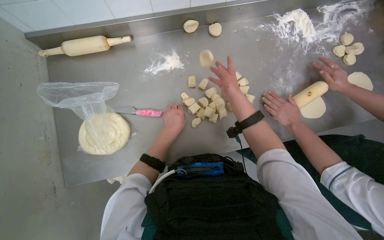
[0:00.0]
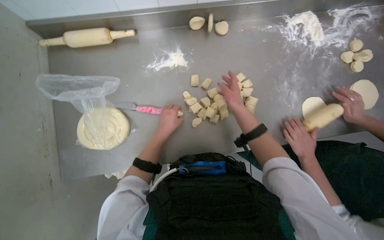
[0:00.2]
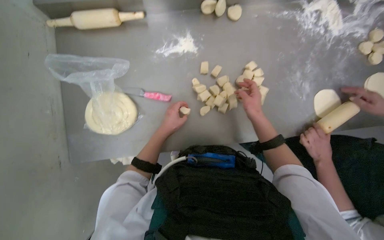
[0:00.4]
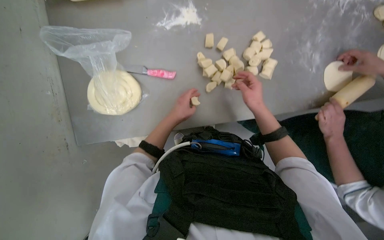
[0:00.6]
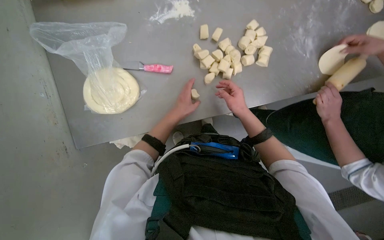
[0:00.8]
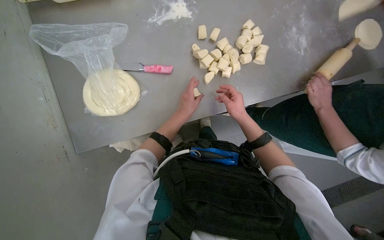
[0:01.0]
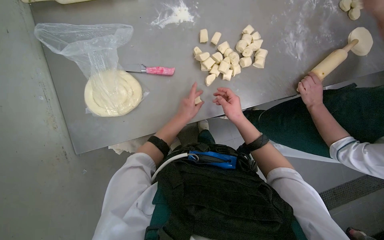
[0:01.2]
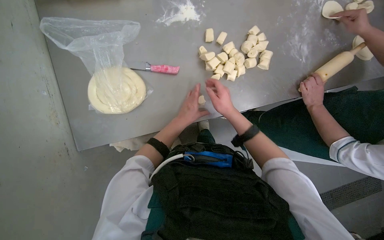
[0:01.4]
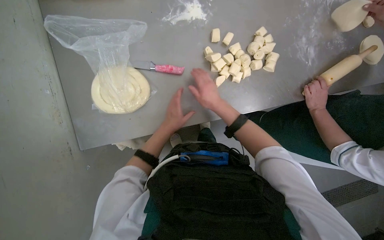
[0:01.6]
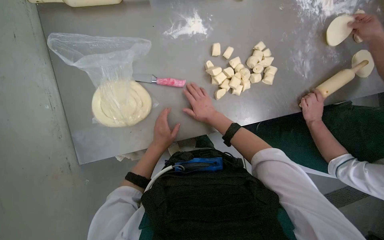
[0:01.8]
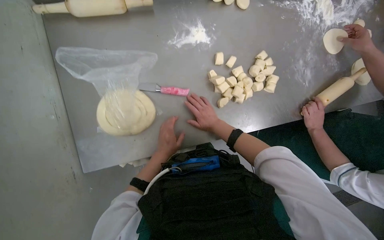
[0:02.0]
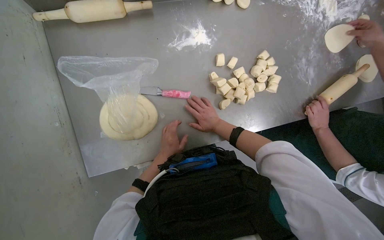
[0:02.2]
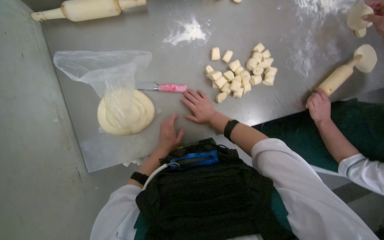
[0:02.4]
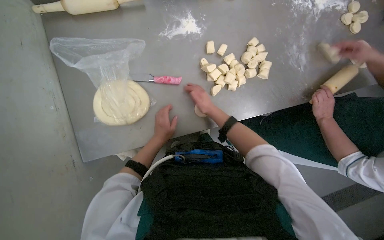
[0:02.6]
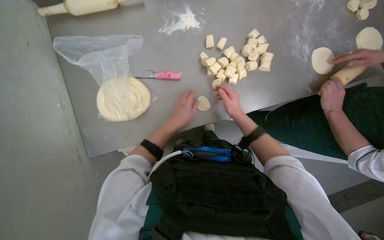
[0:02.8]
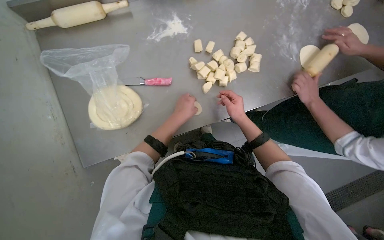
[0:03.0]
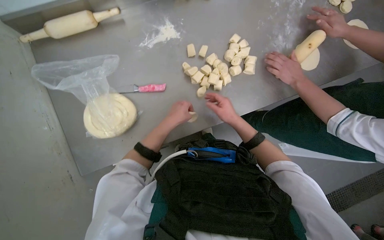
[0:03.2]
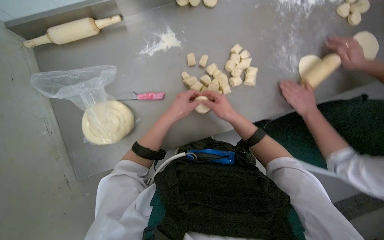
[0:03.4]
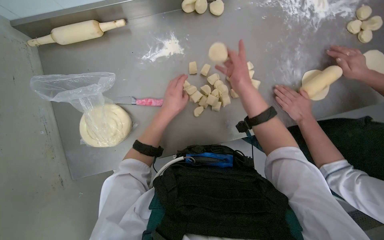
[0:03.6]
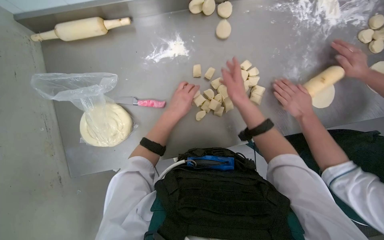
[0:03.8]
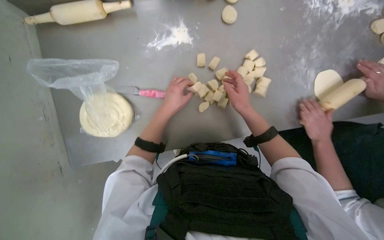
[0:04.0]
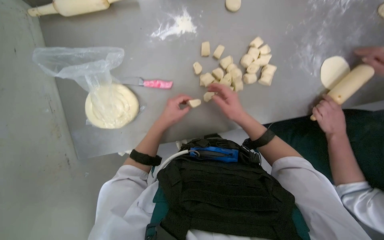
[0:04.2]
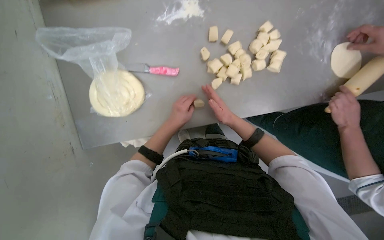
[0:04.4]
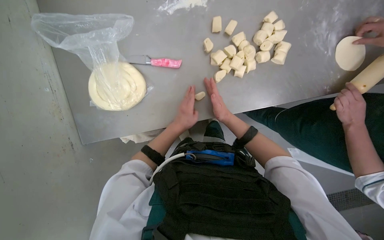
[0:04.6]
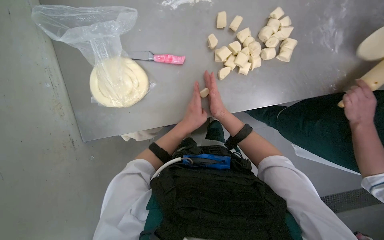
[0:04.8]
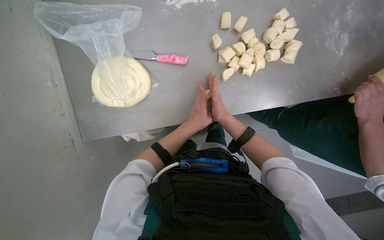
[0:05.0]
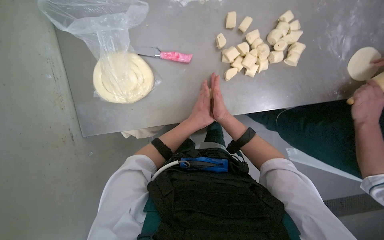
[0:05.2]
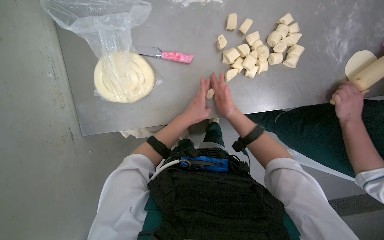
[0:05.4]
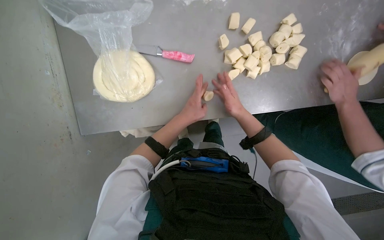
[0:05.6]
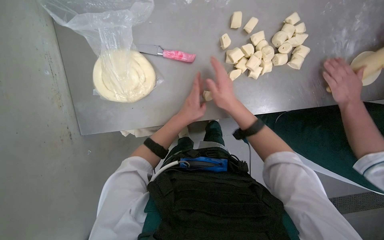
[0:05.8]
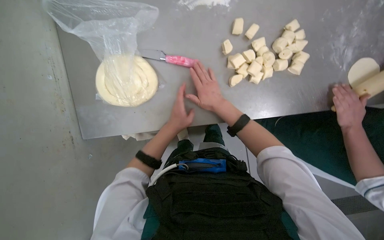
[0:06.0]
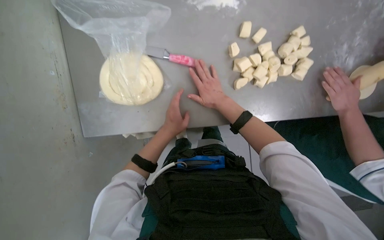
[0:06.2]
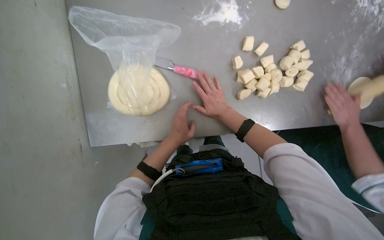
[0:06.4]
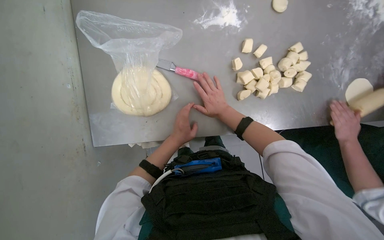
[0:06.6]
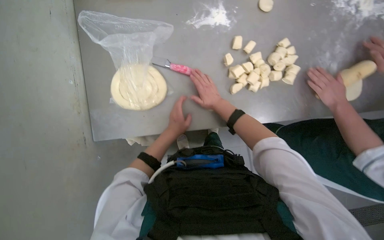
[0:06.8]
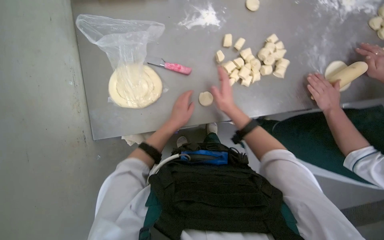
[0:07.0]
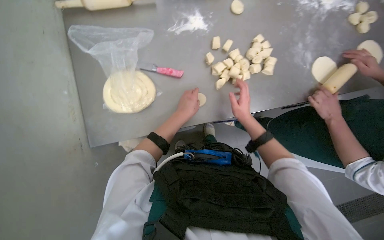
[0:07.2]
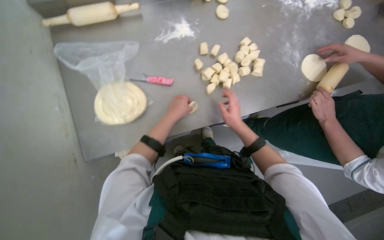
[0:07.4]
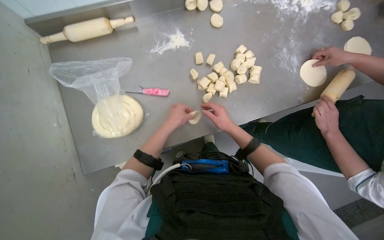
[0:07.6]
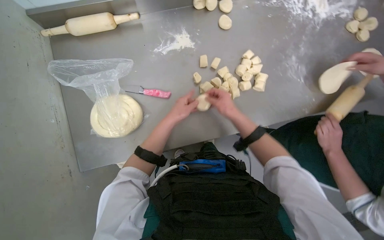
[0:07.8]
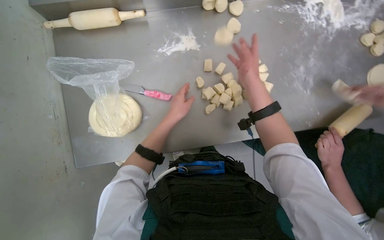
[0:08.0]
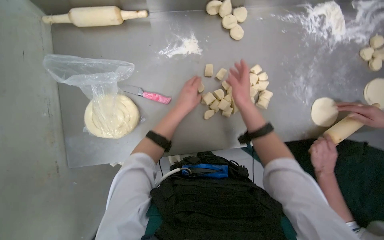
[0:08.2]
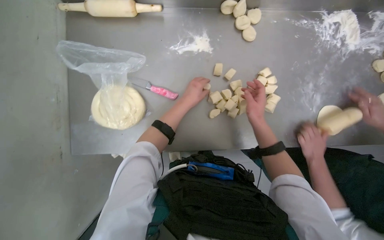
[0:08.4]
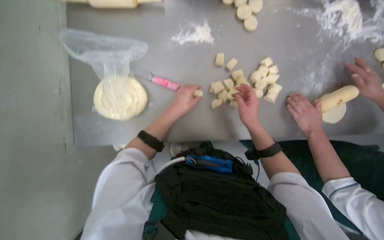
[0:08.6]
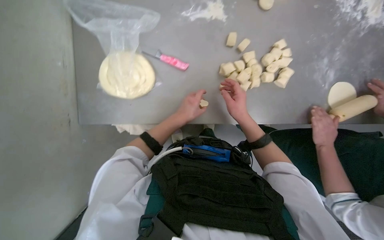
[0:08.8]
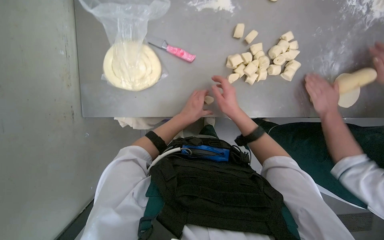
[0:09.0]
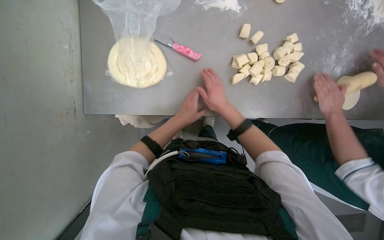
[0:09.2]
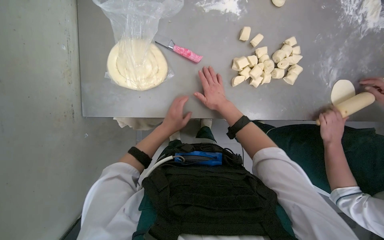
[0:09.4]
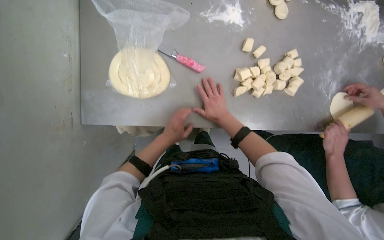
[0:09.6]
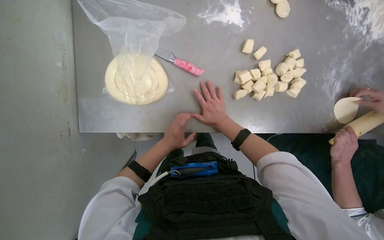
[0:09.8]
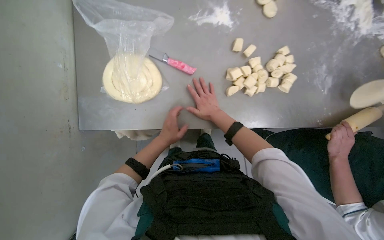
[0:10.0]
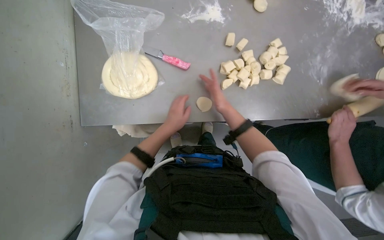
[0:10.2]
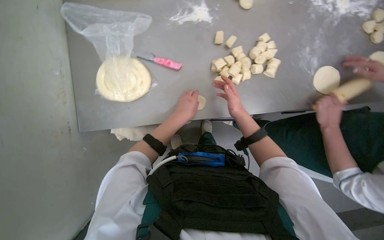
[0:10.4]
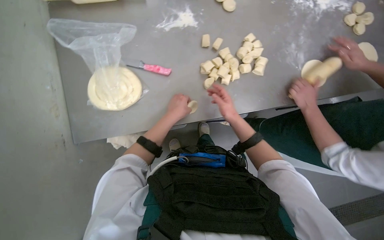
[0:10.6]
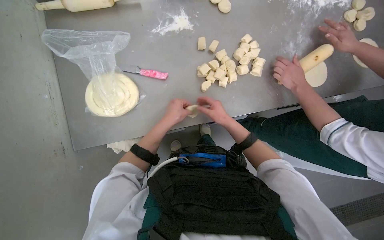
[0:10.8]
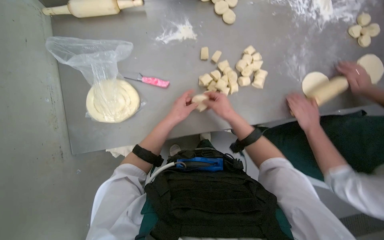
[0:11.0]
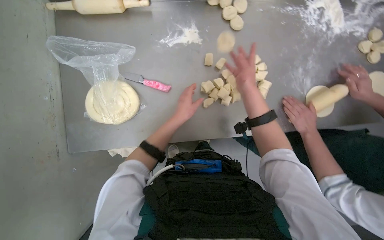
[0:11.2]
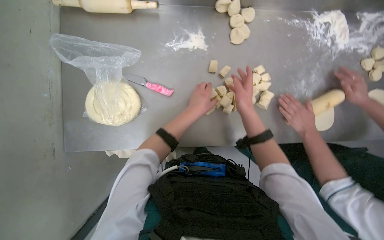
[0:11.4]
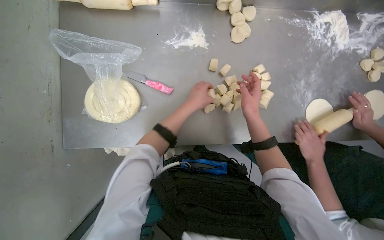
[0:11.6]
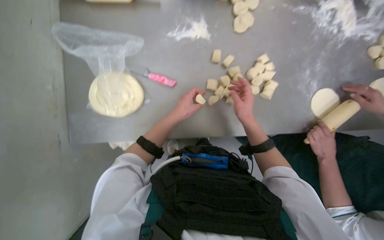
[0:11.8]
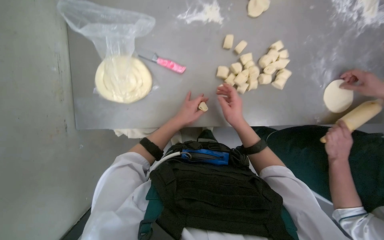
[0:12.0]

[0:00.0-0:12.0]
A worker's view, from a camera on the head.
Job: preparing food.
The whole recording: Rolling and flattening dough pieces. The worker rolls small dough pieces into balls and then flattens them on the table.
0:00.0 to 0:01.6: The right hand travels to the left by approximately 15 cm.
0:01.6 to 0:03.0: The right hand travels to the right by some 15 cm, while the left hand is displaced nearer to the camera by some 10 cm.
0:06.0 to 0:07.6: The right hand is displaced to the right by some 10 cm.
0:07.6 to 0:09.0: The right hand moves roughly 20 cm up the picture and comes back.
0:10.4 to 0:12.0: The left hand shifts roughly 10 cm farther from the camera.

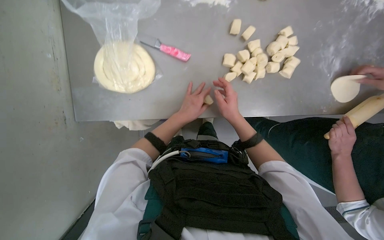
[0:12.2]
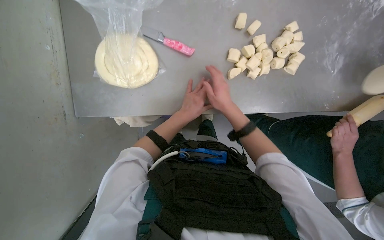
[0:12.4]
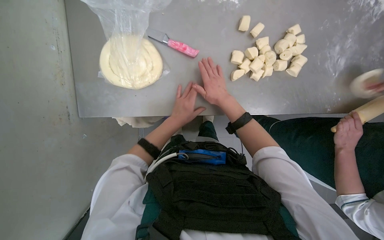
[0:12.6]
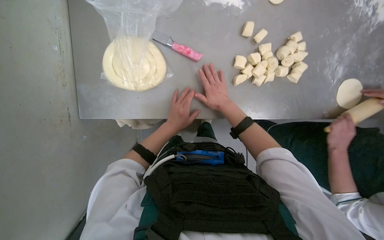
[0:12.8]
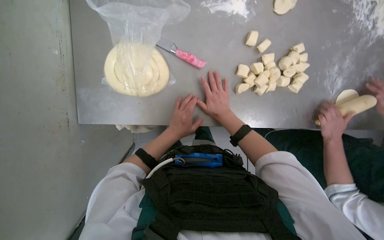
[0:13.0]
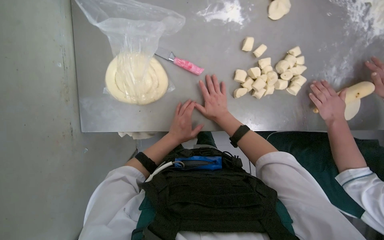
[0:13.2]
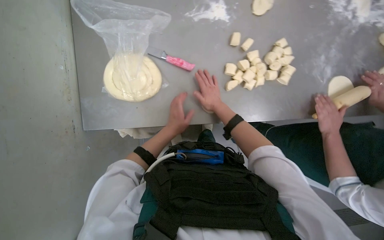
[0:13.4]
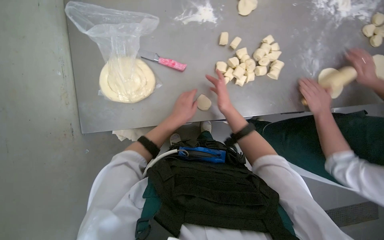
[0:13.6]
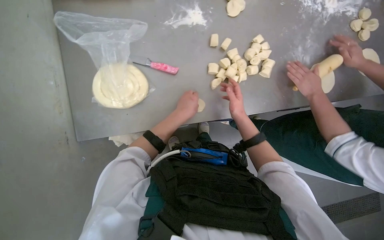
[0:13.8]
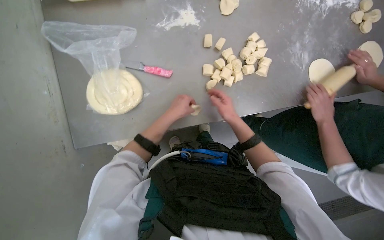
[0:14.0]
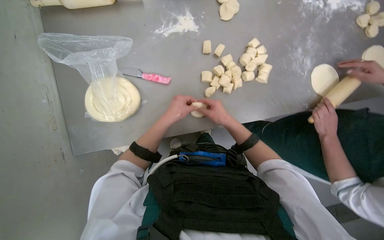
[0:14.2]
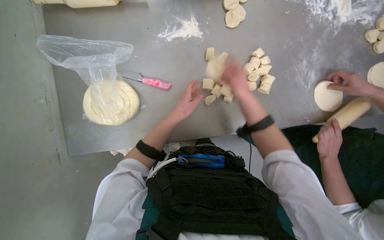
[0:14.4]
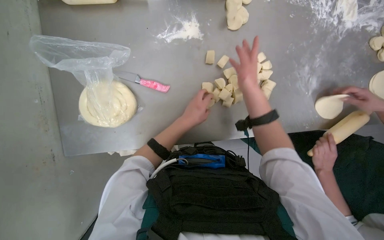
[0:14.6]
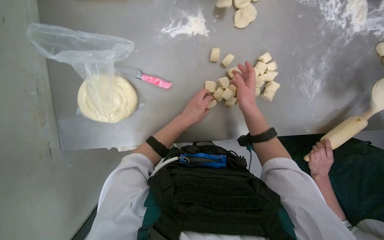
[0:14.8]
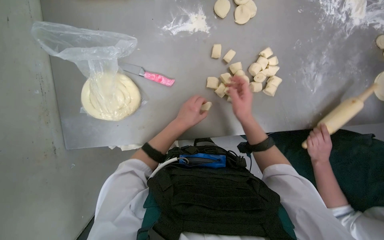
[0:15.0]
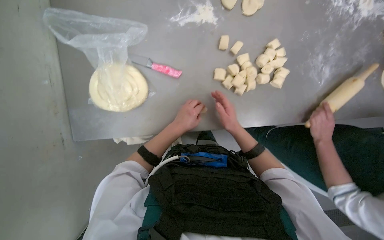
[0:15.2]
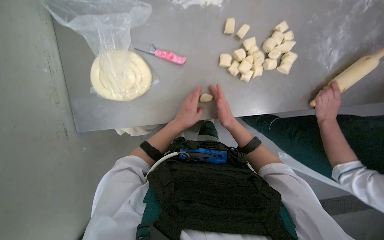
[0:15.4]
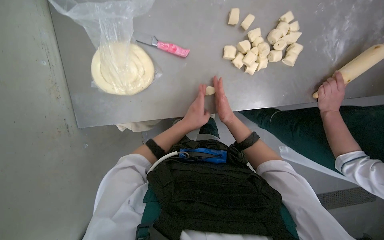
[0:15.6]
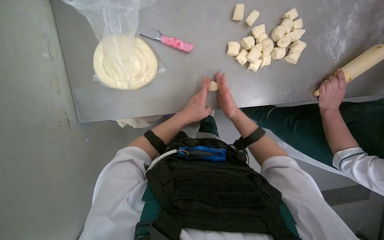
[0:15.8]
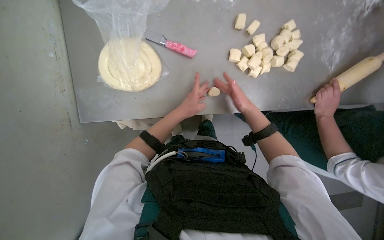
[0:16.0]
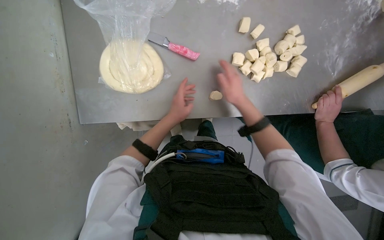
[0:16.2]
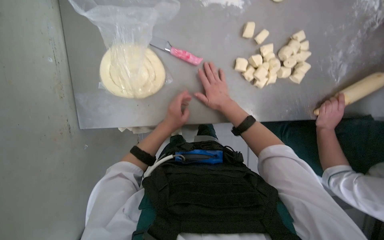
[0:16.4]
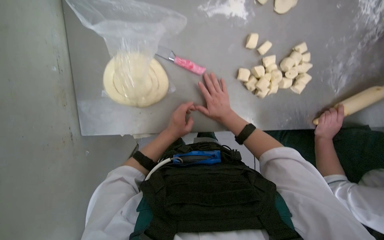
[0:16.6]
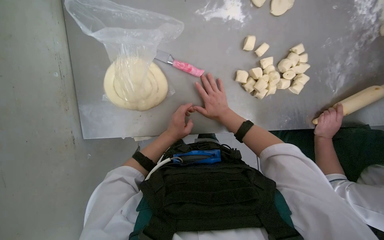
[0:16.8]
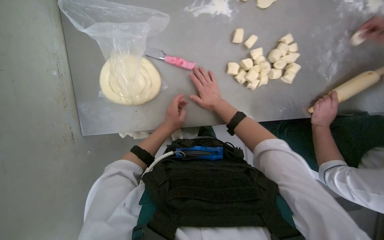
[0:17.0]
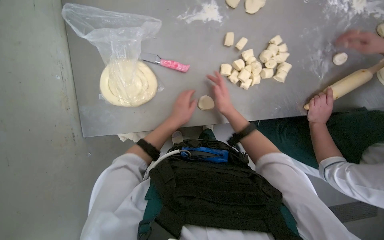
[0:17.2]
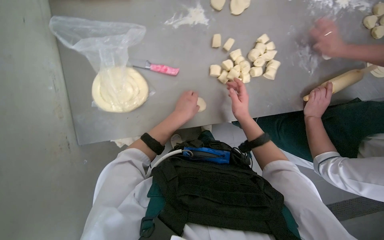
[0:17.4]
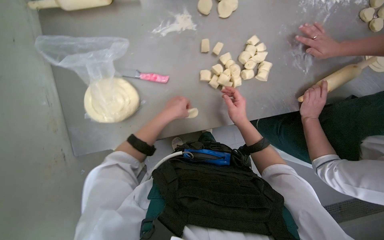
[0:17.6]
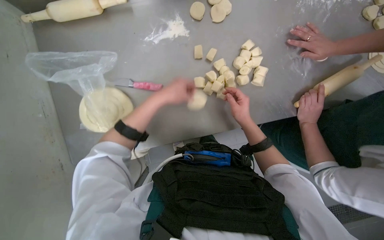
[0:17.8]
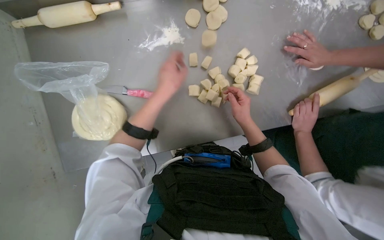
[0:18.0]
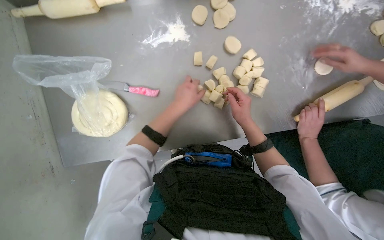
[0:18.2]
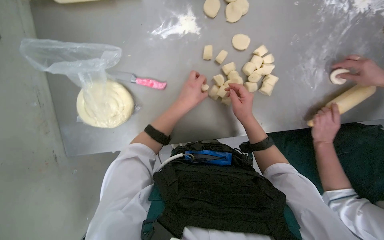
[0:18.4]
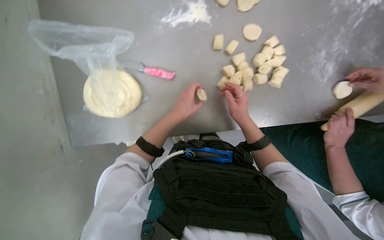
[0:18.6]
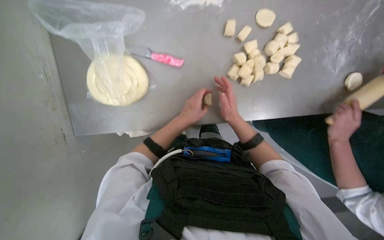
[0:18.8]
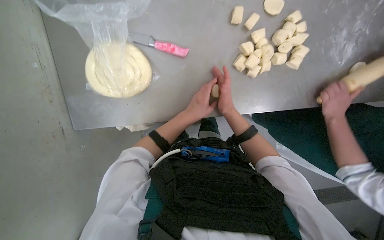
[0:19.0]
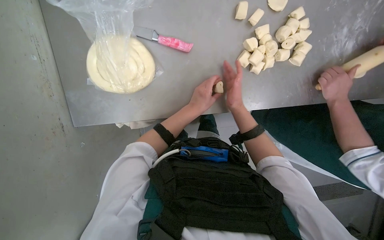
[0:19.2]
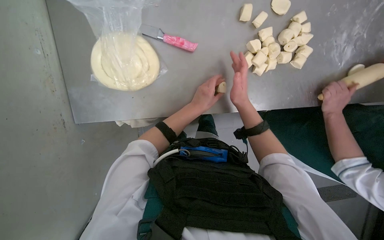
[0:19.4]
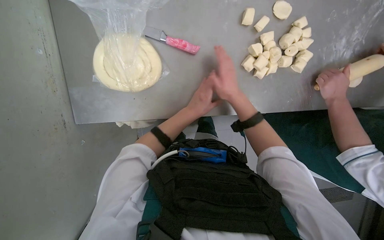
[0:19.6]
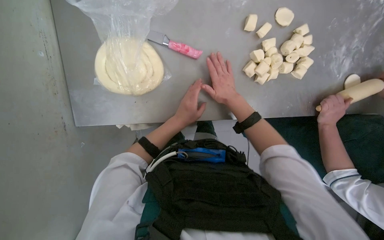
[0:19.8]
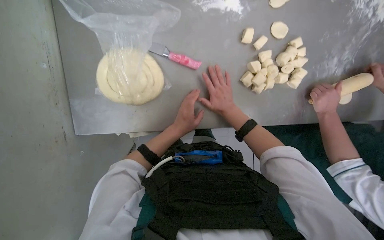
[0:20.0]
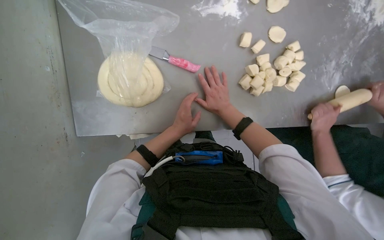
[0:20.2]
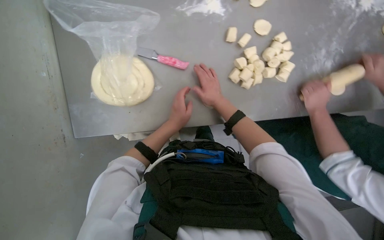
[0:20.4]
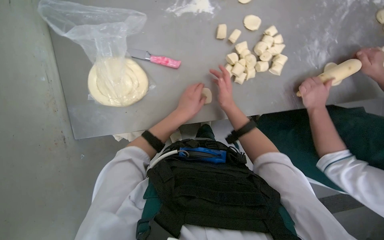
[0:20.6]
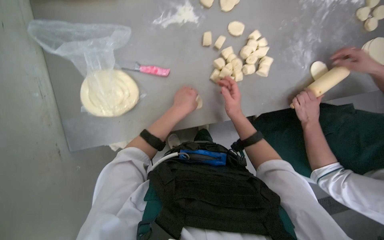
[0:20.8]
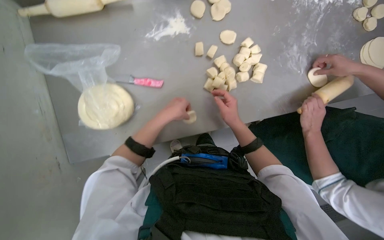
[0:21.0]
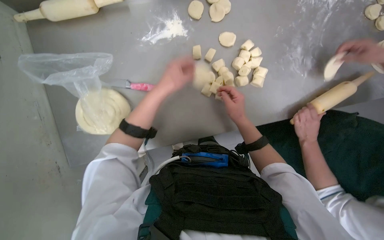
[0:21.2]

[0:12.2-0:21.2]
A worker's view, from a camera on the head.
Job: preparing food.
The whole recording: Rolling and flattening dough pieces. The worker rolls small dough pieces into balls and then flattens them on the table.
0:12.2 to 0:13.8: The left hand goes about 10 cm nearer to the camera.
0:13.8 to 0:15.2: The left hand is displaced farther from the camera by roughly 10 cm. Meanwhile the right hand goes up the picture and returns, roughly 20 cm each way.
0:16.6 to 0:18.2: The left hand goes about 20 cm up the picture and nearer to the camera. Meanwhile the right hand shifts about 20 cm to the right.
0:18.2 to 0:19.8: The left hand is displaced down the picture by roughly 15 cm. Meanwhile the right hand is displaced to the left by about 20 cm.
0:19.8 to 0:21.2: The left hand moves up the picture and nearer to the camera, about 20 cm.
